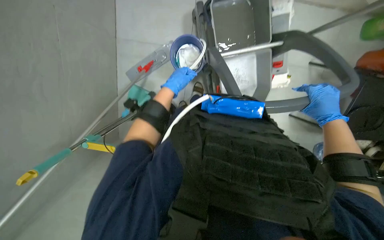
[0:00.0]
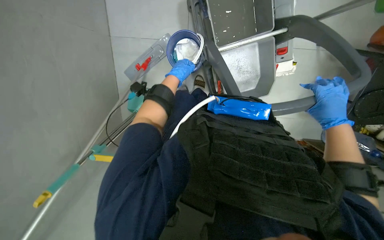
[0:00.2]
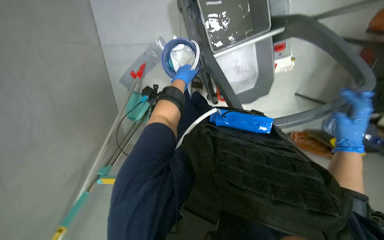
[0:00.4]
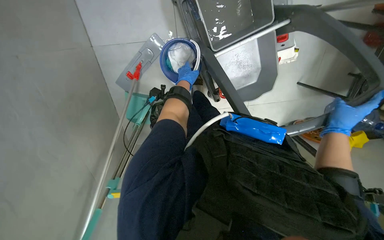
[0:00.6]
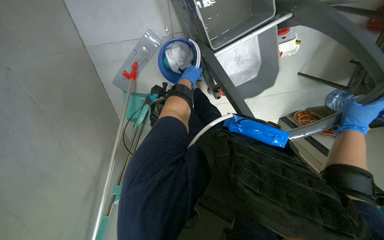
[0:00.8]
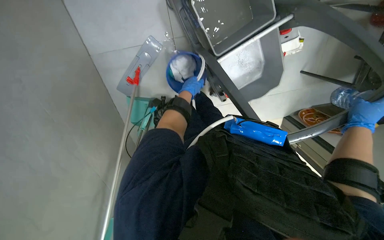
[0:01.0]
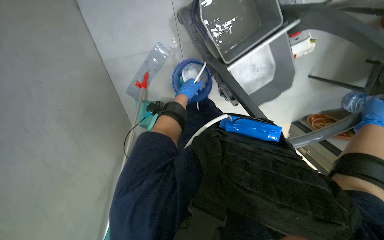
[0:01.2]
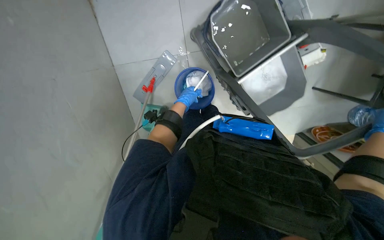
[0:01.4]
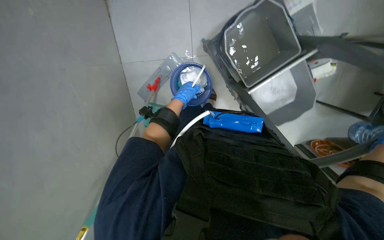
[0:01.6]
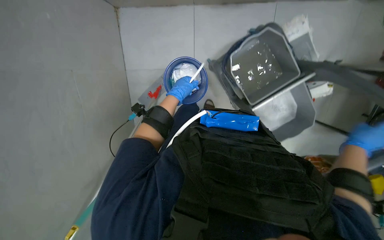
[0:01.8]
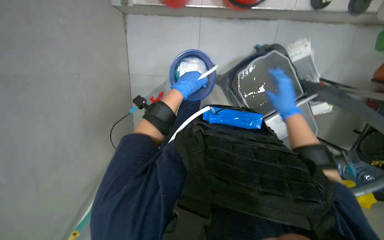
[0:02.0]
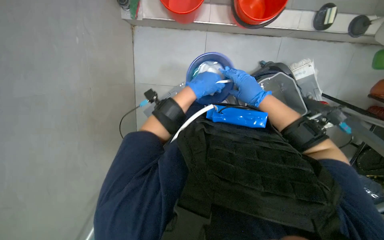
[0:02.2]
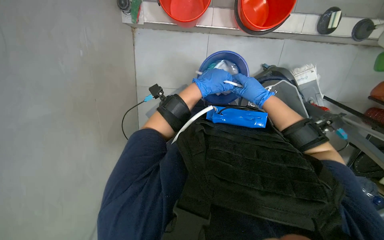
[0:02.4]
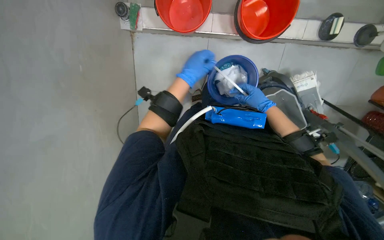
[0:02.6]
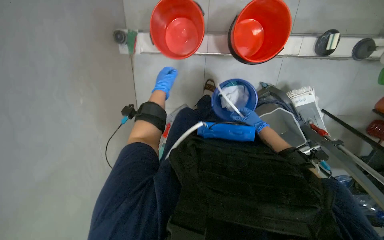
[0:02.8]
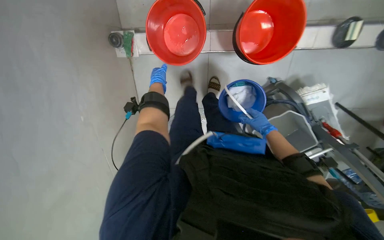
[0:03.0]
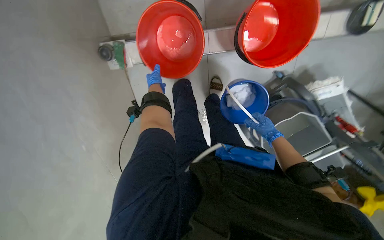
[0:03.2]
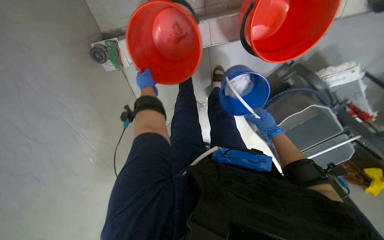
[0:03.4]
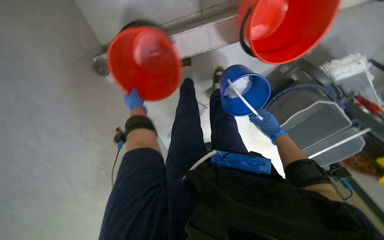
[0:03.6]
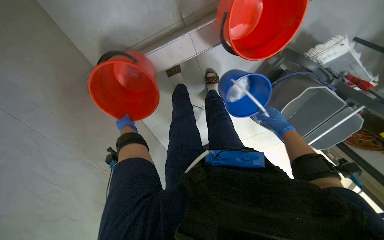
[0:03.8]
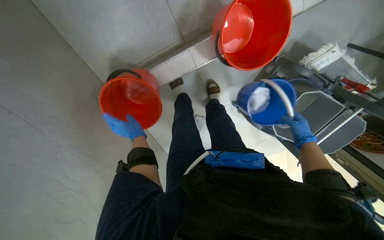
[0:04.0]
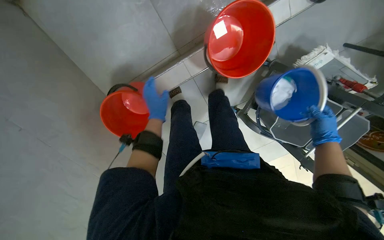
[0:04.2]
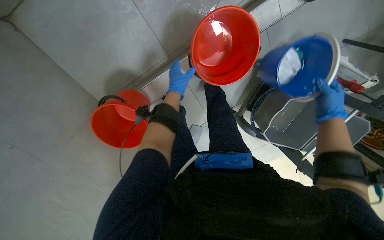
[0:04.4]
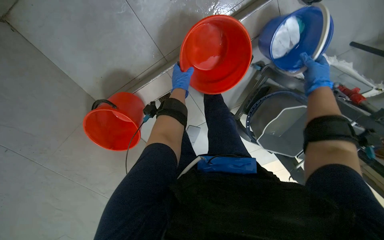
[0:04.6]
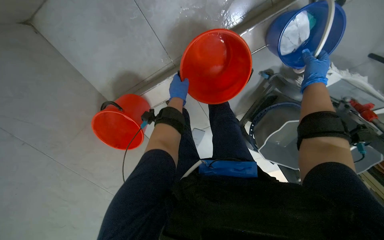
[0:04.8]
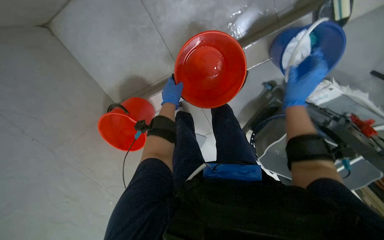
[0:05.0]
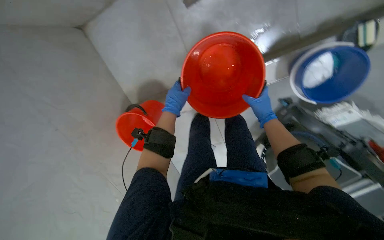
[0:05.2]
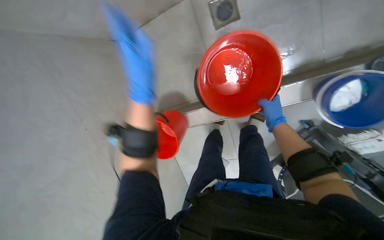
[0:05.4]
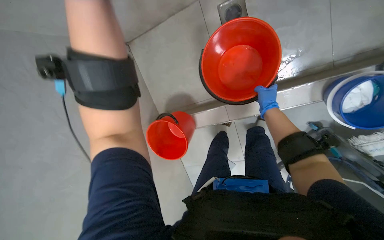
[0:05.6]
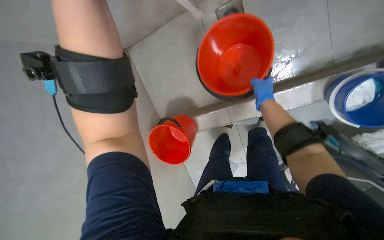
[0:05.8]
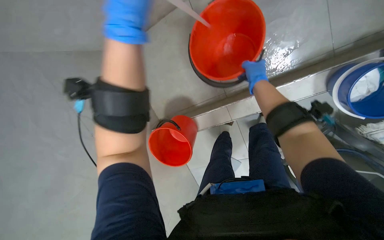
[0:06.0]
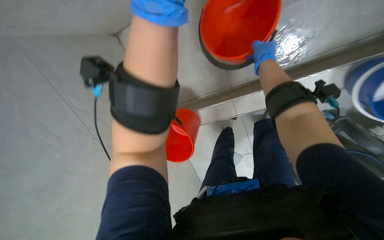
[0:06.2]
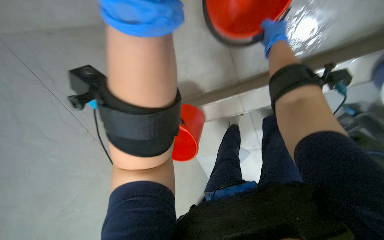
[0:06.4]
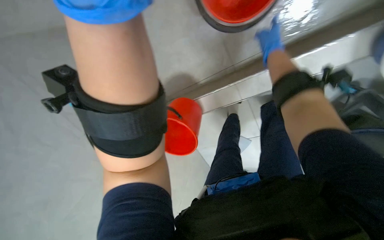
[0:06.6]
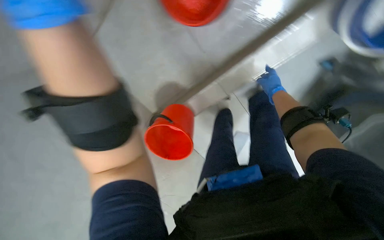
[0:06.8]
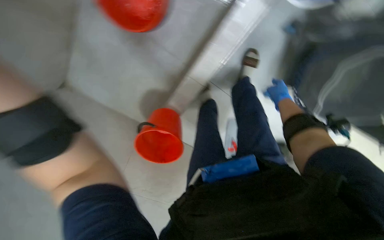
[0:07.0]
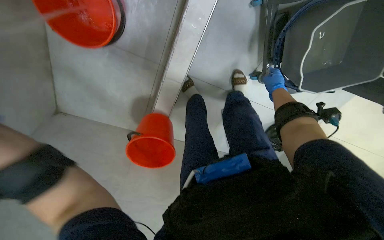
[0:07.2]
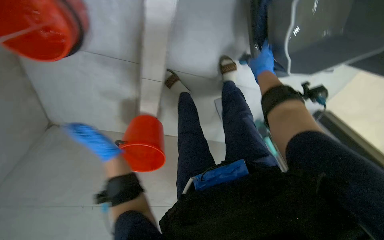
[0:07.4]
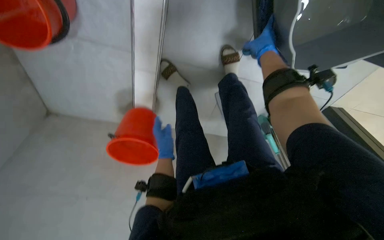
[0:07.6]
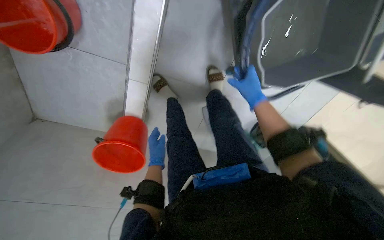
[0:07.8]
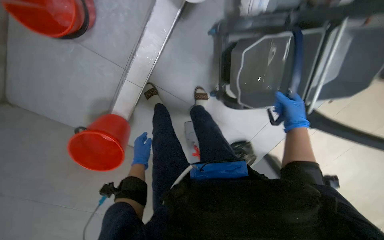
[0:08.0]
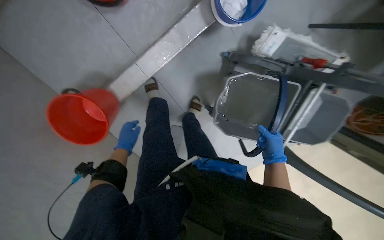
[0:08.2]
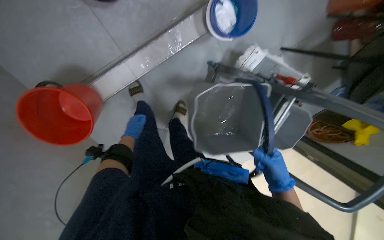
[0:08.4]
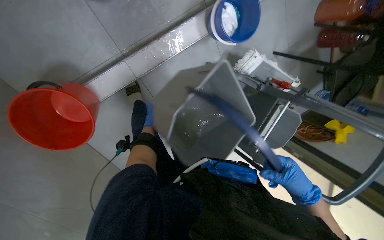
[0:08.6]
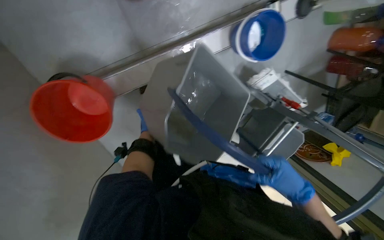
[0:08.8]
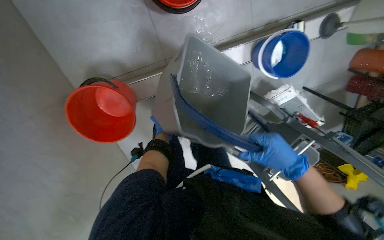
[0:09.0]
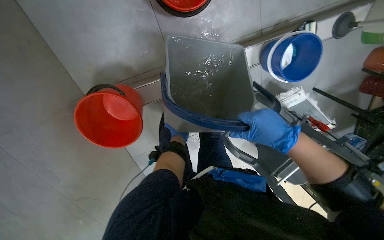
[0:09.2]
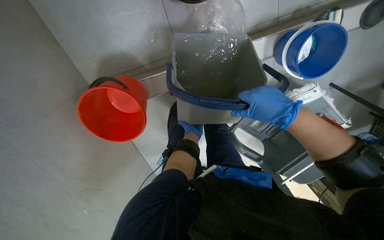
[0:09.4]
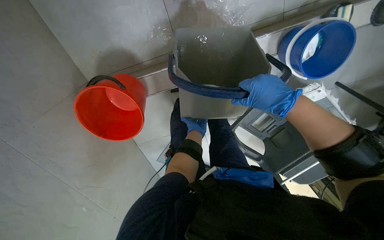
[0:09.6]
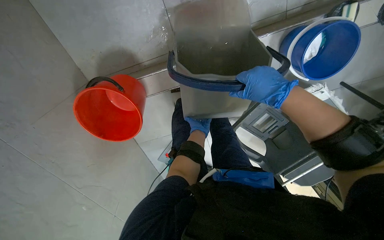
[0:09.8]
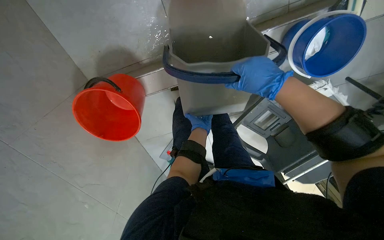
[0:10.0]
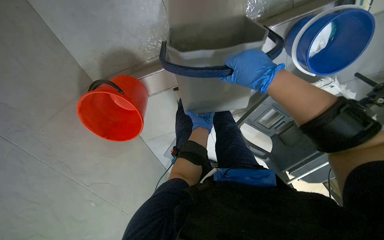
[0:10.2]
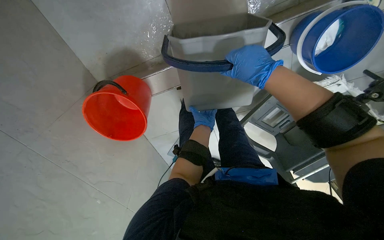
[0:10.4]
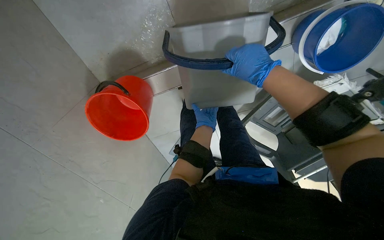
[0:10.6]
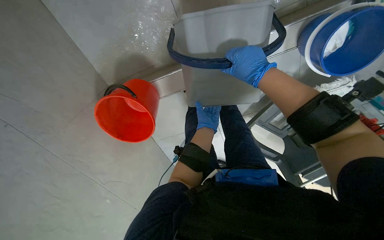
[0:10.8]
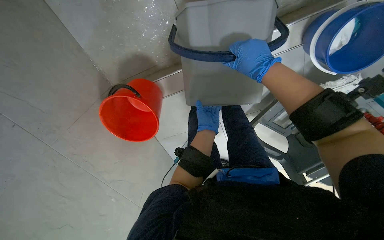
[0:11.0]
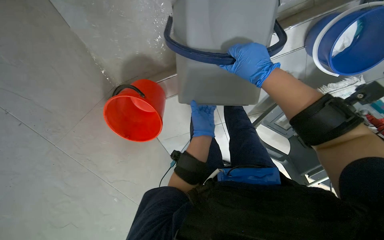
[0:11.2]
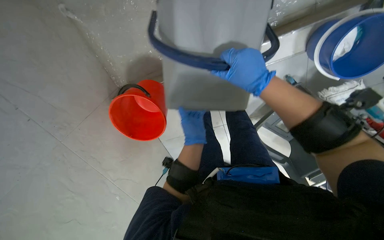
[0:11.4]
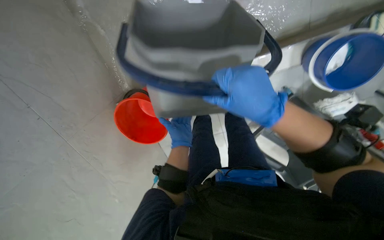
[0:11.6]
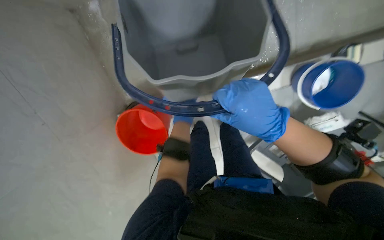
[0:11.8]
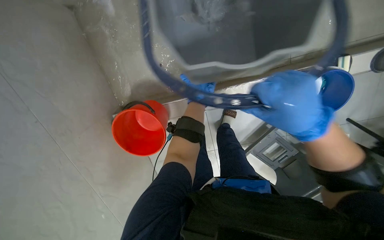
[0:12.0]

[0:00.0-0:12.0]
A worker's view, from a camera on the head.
Job: preparing cleaning supplies.
The whole recording: Emptying and rinsing mop buckets. The worker empties dirty water from buckets and rinses them in the utility sink.
0:01.6 to 0:03.0: The camera pitches upward, by about 20 degrees. The left hand moves up the picture, about 30 cm.
0:03.0 to 0:04.4: The left hand shifts roughly 20 cm to the right and nearer to the camera, and moves approximately 15 cm down the picture and comes back. The right hand moves nearer to the camera and to the right, some 20 cm.
0:04.4 to 0:06.0: The wearer's head swings about 20 degrees to the left. The right hand moves to the left and up the picture, roughly 50 cm. The left hand moves nearer to the camera, to the left and up the picture, about 50 cm.
0:06.0 to 0:07.6: The head travels about 40 cm. The scene rotates counterclockwise by roughly 40 degrees.
0:07.6 to 0:09.0: The wearer moves about 50 cm. The camera sweeps to the right, by some 40 degrees. The view tips upward by some 20 degrees. The scene turns about 45 degrees clockwise in the picture.
0:09.0 to 0:10.4: The right hand goes about 35 cm up the picture.
0:10.4 to 0:12.0: The view tilts roughly 15 degrees upward. The left hand moves nearer to the camera and up the picture, some 30 cm. The right hand heads nearer to the camera and down the picture, covering about 25 cm.

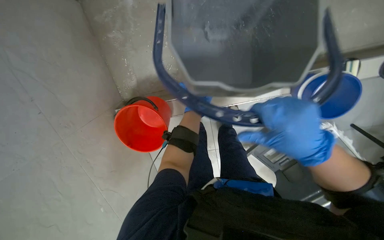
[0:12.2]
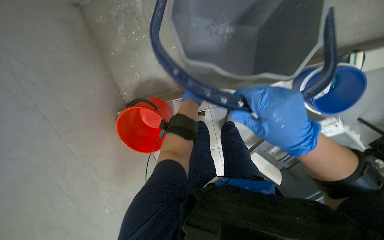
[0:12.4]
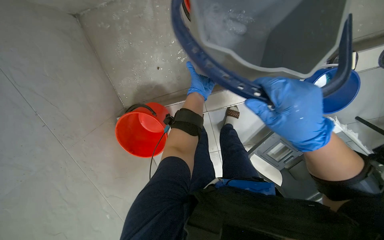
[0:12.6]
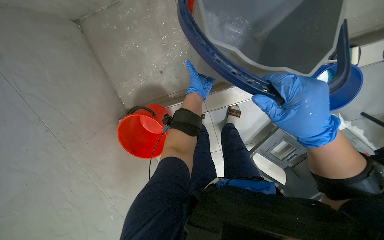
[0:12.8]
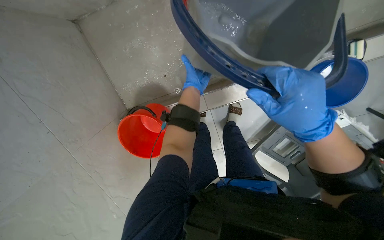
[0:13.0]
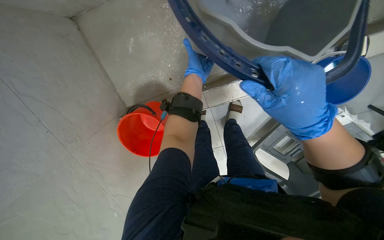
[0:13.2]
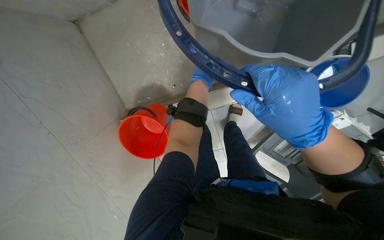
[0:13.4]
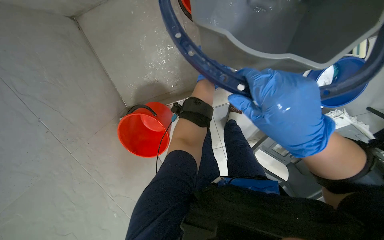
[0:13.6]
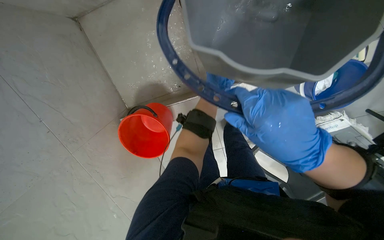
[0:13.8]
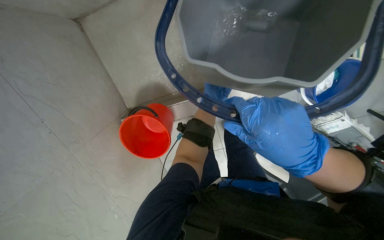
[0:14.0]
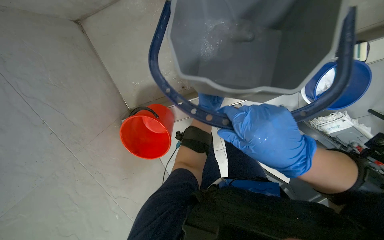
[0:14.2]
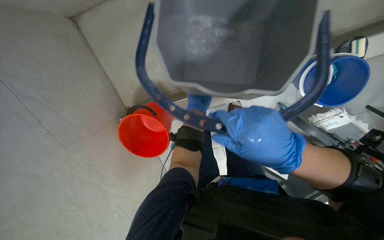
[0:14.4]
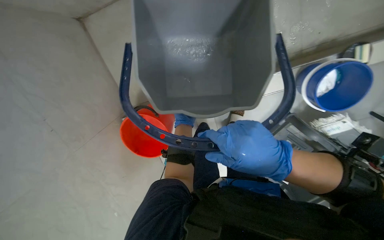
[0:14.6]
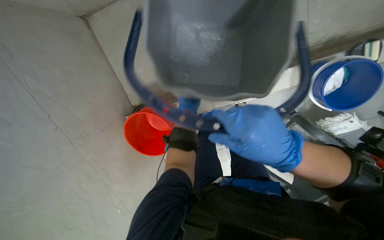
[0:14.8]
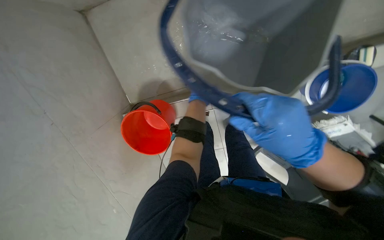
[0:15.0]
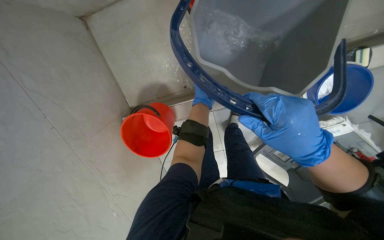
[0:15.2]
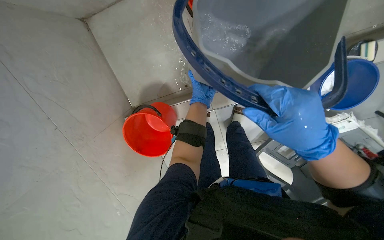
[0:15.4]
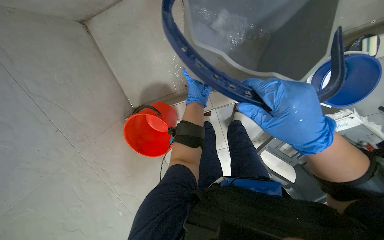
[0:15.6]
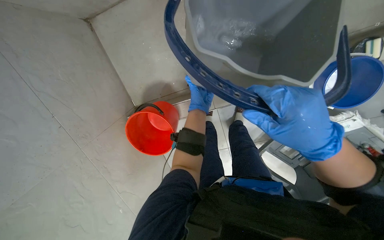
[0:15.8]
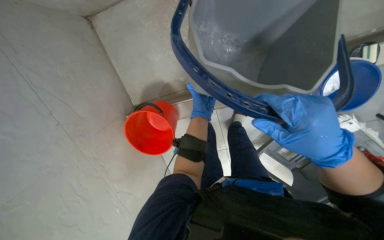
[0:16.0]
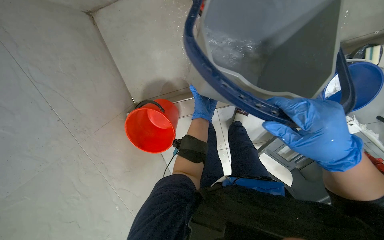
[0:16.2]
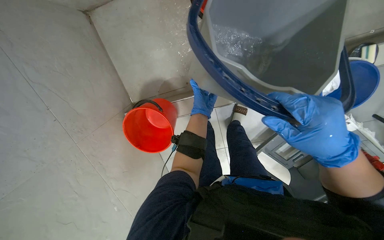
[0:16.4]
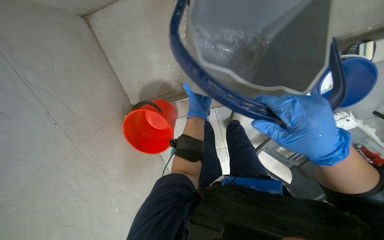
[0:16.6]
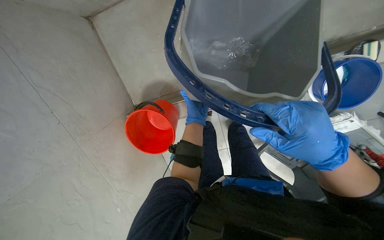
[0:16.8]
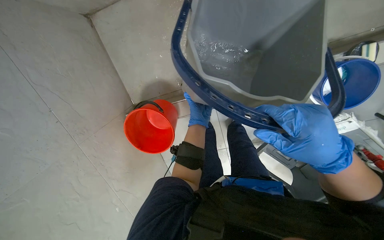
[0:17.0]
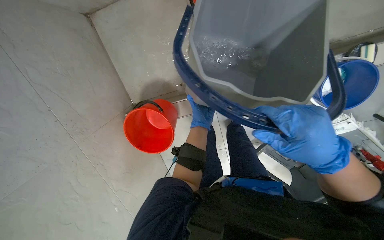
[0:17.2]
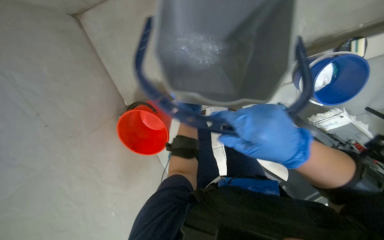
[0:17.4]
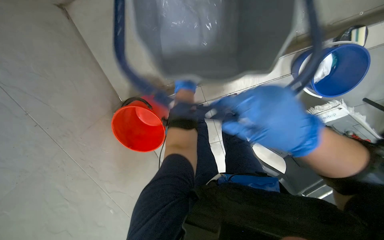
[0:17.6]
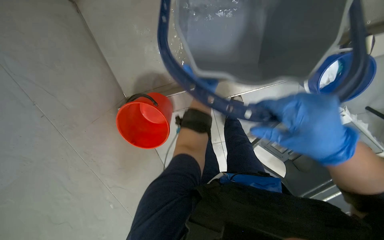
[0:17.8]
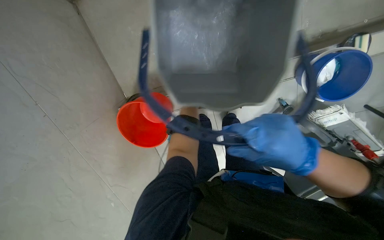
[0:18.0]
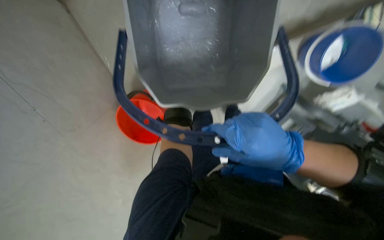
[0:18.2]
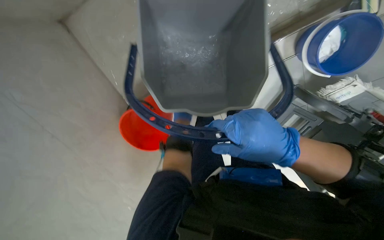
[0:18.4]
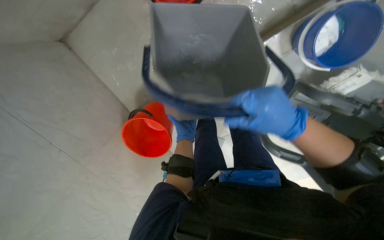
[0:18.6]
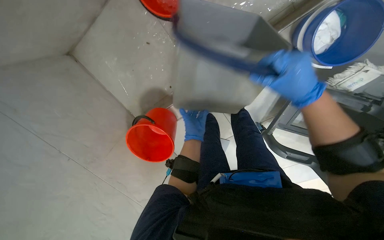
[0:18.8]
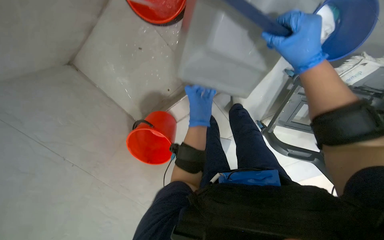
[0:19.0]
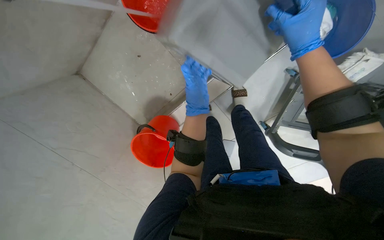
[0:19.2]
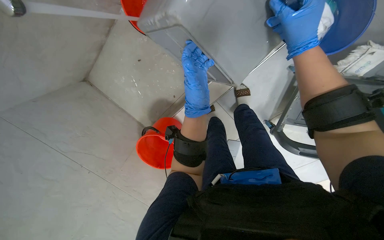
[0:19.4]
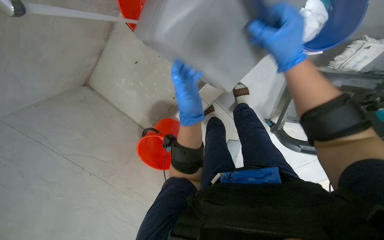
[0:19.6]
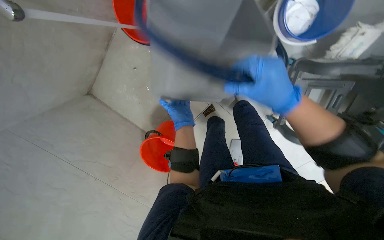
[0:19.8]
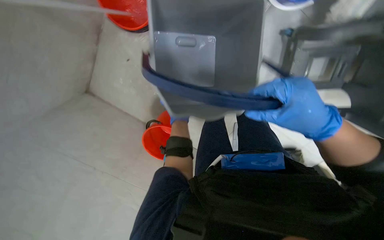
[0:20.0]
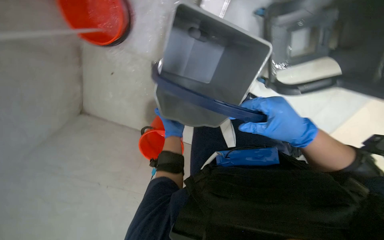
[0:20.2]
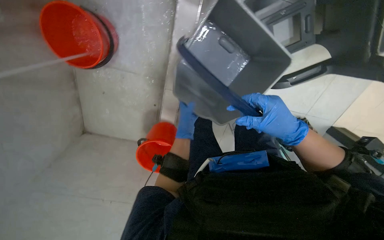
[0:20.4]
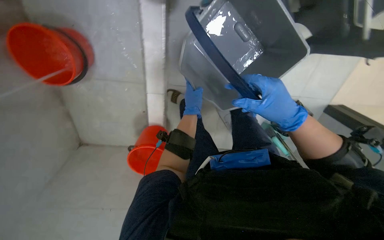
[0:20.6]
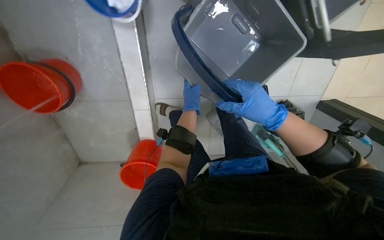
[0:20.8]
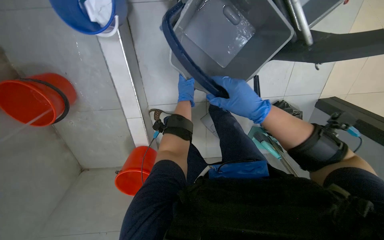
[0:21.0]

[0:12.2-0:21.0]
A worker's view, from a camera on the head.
Job: preparing cleaning supplies.
The whole recording: Emptying and rinsing mop buckets. The worker empties dirty water from buckets and rinses them in the utility sink.
0:12.2 to 0:13.6: The left hand shifts roughly 10 cm up the picture, and goes farther from the camera and returns, roughly 20 cm each way.
0:18.0 to 0:19.6: The view swings some 15 degrees to the left. The right hand travels up the picture and farther from the camera by approximately 20 cm.
0:19.6 to 0:21.0: Everything in view rotates approximately 55 degrees counterclockwise.
